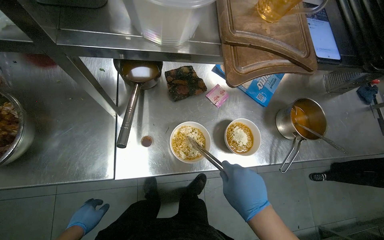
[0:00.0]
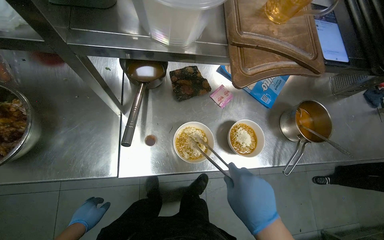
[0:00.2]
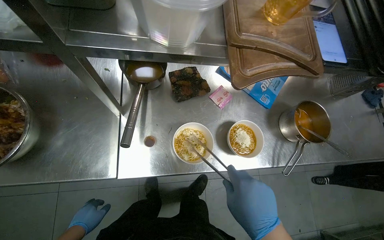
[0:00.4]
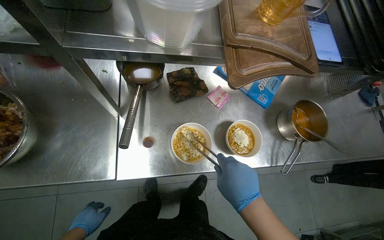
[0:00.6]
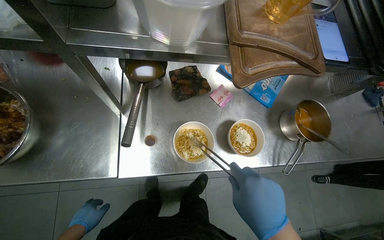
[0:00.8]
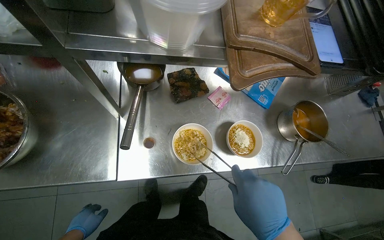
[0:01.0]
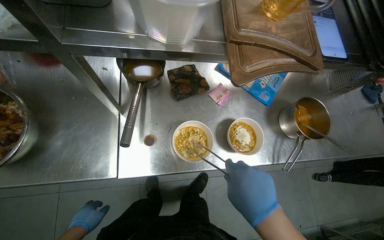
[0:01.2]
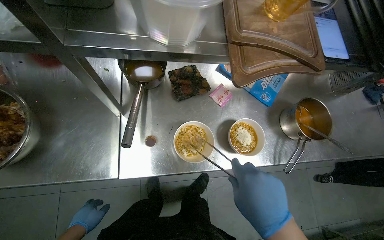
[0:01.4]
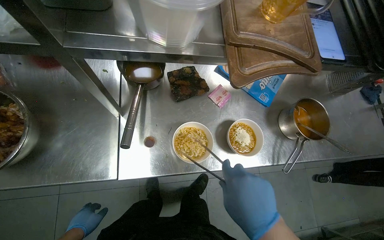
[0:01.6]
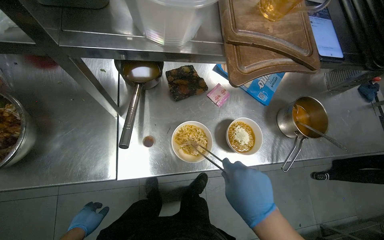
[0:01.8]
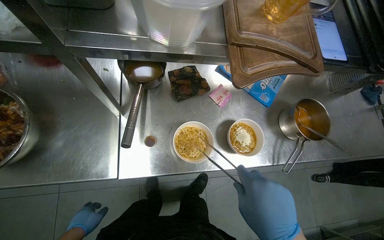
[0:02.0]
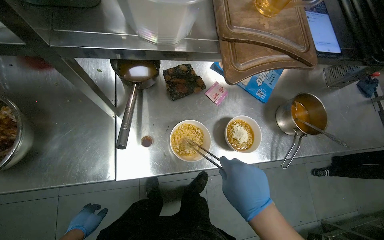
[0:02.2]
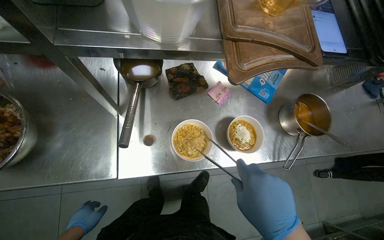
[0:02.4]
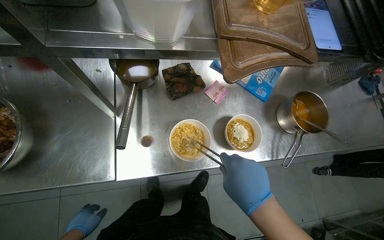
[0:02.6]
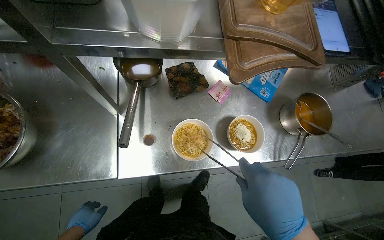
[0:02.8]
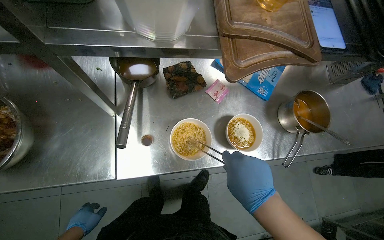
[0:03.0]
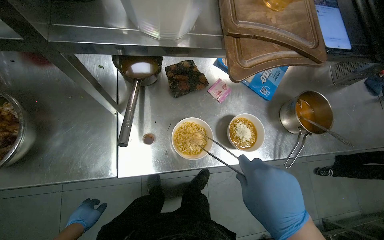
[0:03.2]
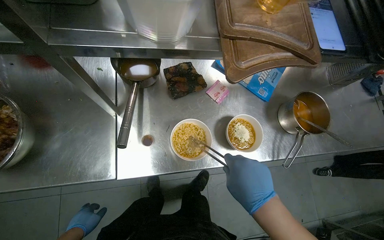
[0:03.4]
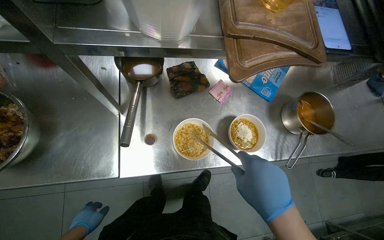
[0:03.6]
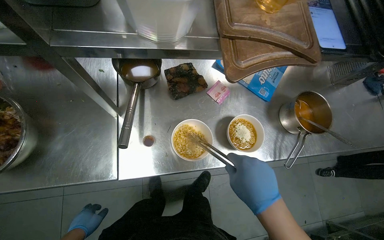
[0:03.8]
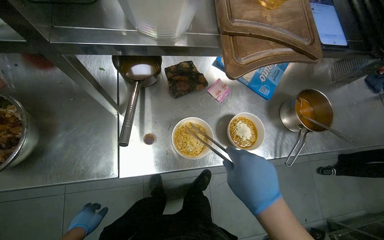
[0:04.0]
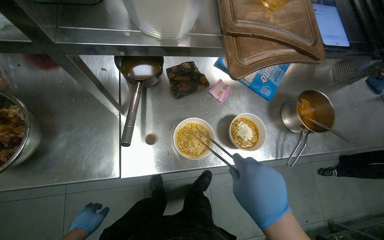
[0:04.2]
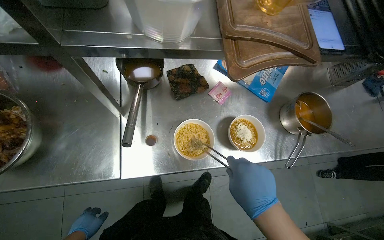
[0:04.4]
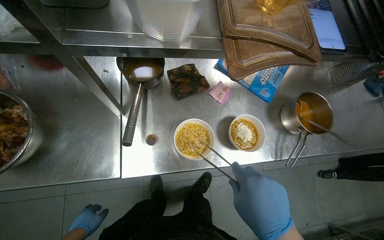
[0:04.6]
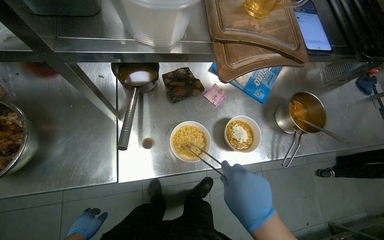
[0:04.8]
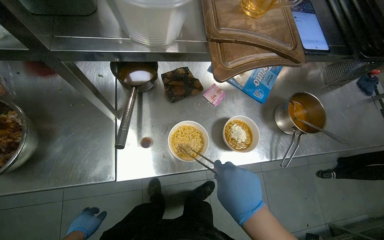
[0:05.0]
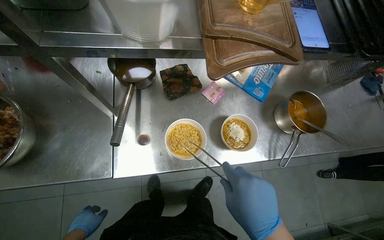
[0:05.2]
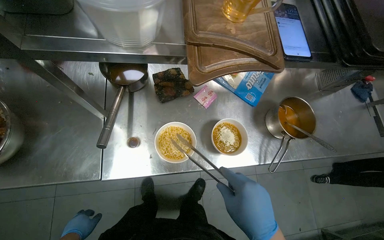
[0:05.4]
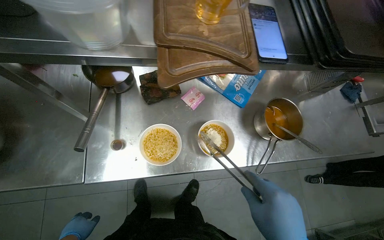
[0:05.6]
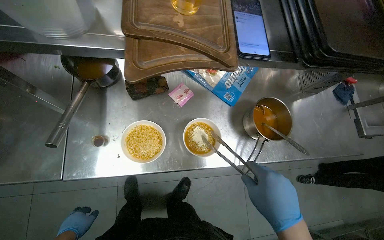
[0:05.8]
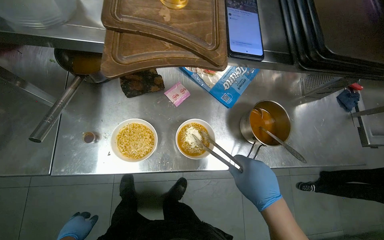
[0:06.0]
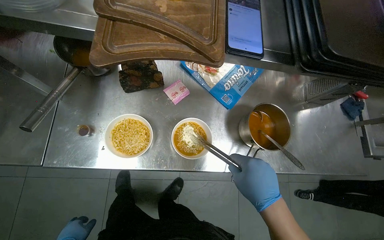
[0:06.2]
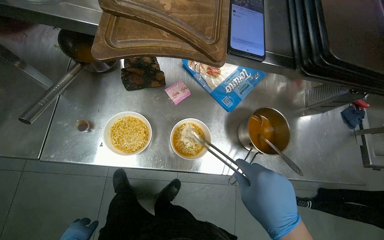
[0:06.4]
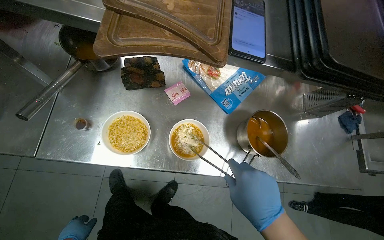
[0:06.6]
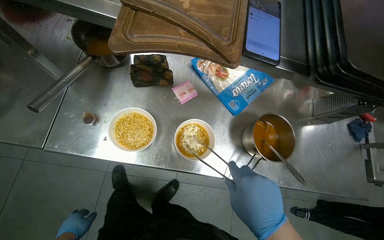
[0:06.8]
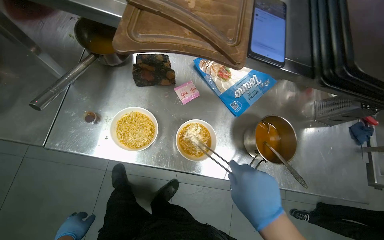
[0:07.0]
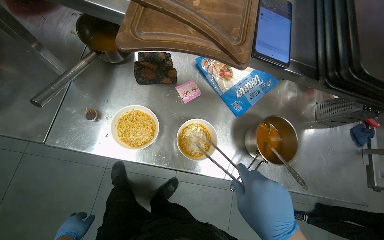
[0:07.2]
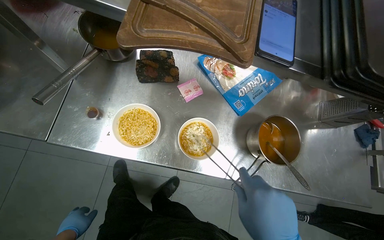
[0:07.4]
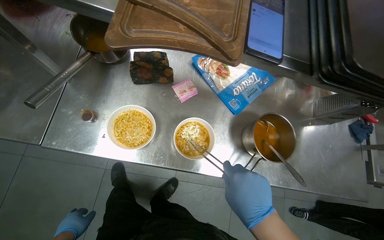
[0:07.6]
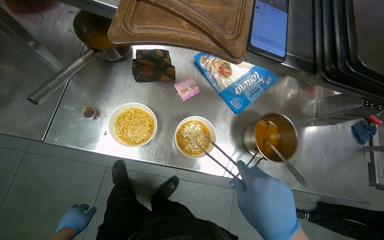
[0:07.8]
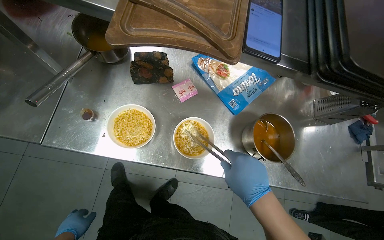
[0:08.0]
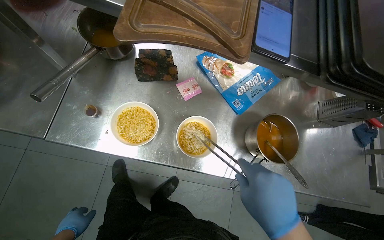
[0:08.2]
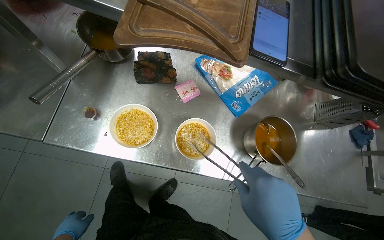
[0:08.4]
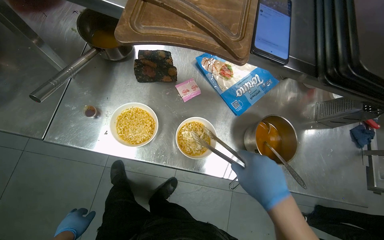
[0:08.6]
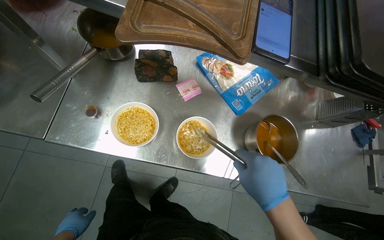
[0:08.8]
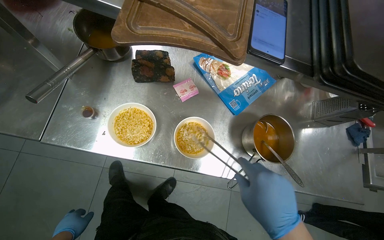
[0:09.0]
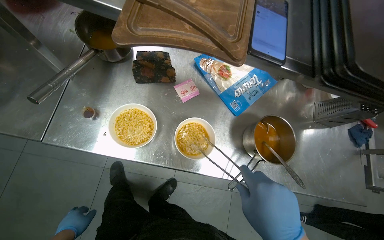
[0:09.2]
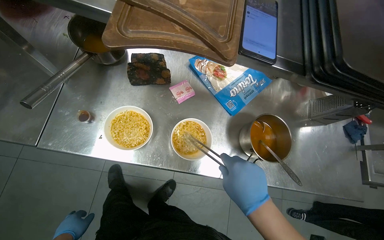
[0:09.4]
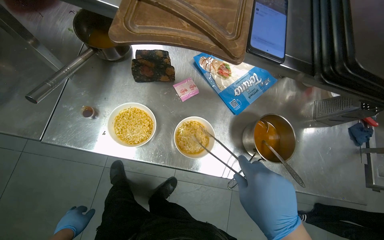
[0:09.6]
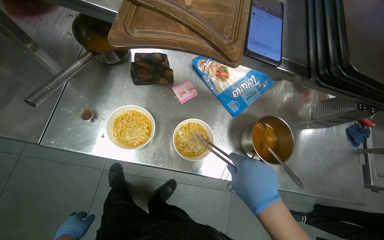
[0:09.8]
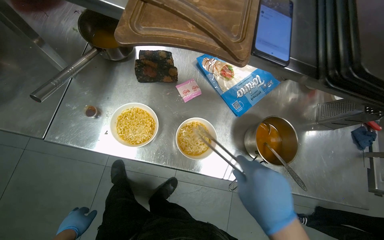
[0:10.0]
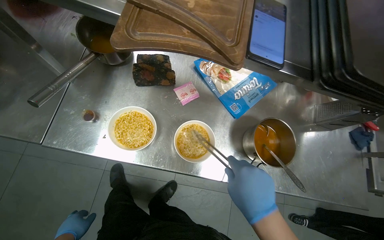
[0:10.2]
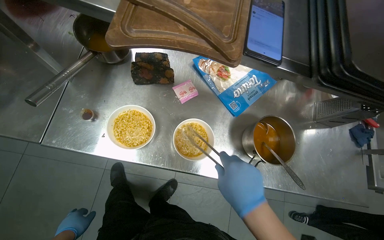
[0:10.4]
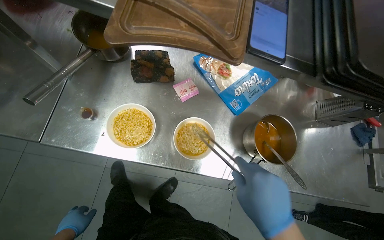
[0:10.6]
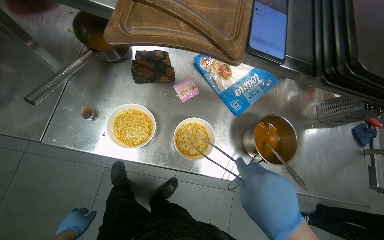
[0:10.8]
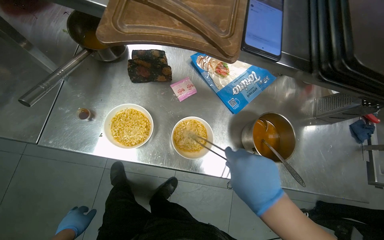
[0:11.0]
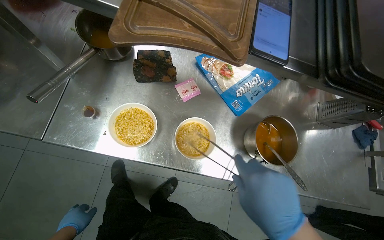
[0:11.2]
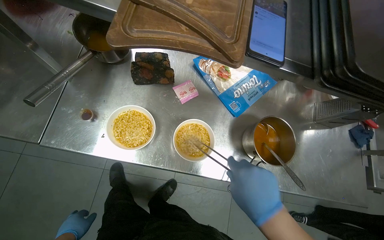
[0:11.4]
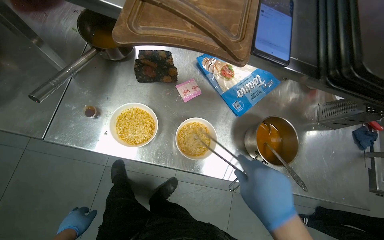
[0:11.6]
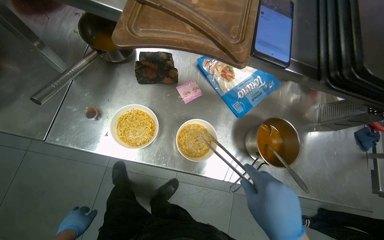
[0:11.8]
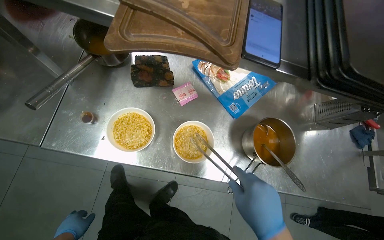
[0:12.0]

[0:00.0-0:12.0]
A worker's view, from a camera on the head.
Job: preparing food.
The whole recording: Seasoning and mixing noodle bowls. The worker adds seasoning from packets and mixes ingredients into noodle bowls.
0:00.0 to 0:04.4: The hands make small movements and keep their place.
0:10.4 to 0:12.0: The hands work in one place, with small movements.

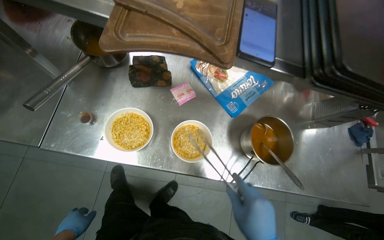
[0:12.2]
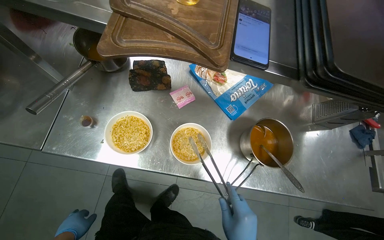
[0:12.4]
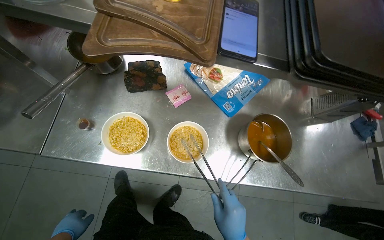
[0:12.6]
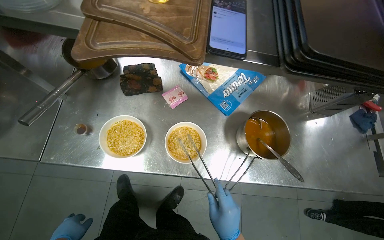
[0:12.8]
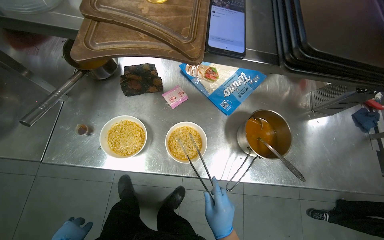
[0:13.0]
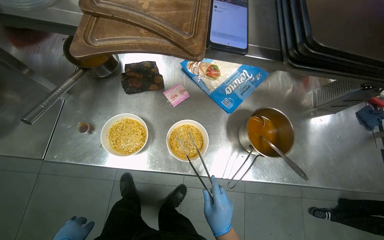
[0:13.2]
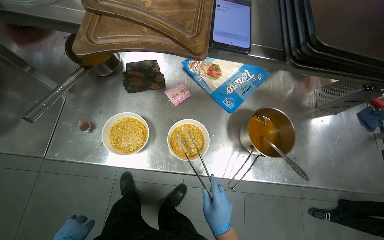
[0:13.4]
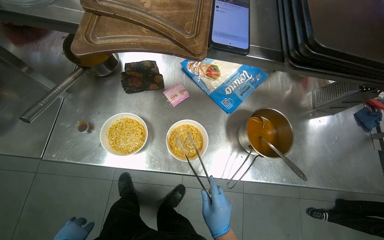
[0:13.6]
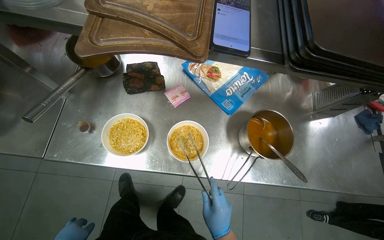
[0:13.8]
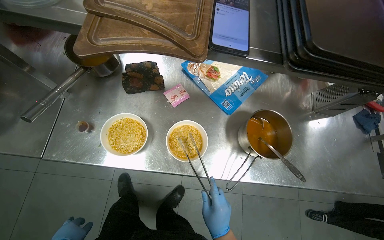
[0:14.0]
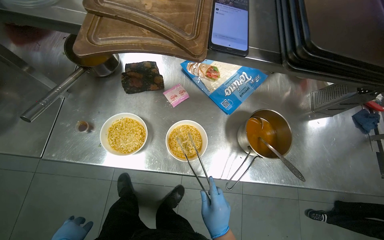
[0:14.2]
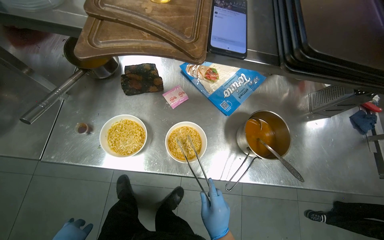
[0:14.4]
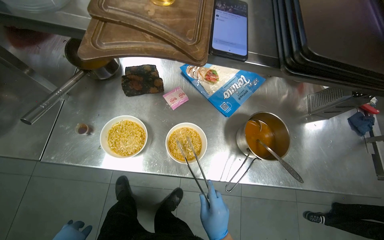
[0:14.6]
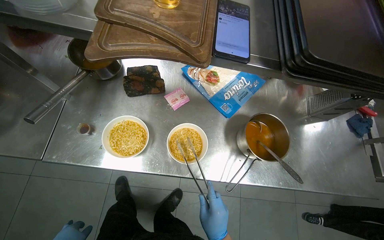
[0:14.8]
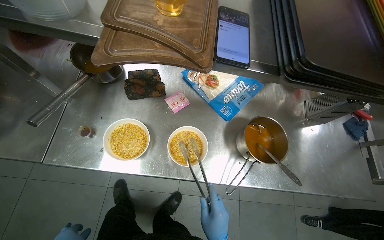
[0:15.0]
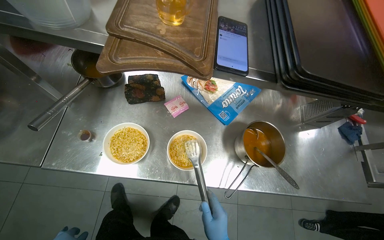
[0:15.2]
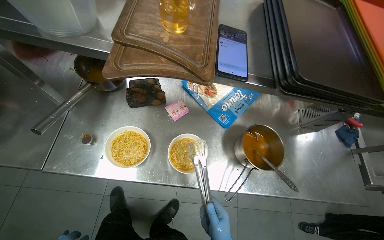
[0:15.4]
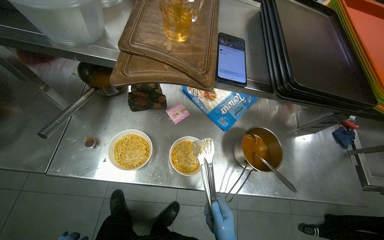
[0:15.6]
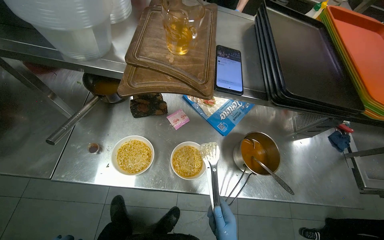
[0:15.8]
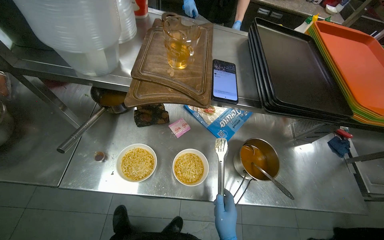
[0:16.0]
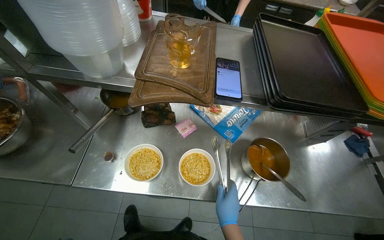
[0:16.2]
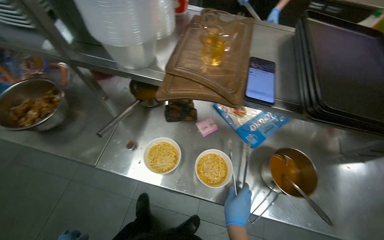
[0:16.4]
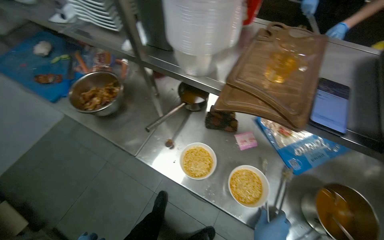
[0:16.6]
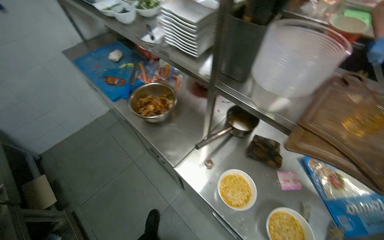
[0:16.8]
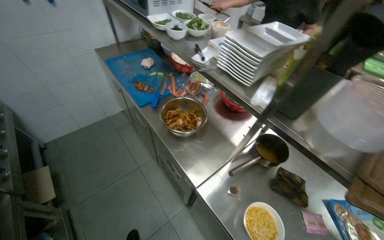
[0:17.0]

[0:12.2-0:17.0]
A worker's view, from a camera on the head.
Job: preparing food.
The whole recording: Seasoning and mixing noodle bowls. The worker adds seasoning from packets and mixes ingredients into noodle bowls.
0:15.4 to 0:17.0: The wearer's head swings approximately 45 degrees to the left. The camera pitches upward, by roughly 20 degrees.

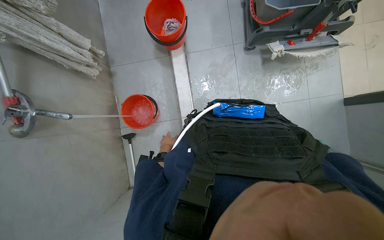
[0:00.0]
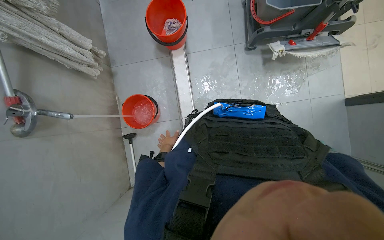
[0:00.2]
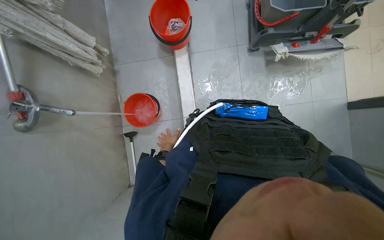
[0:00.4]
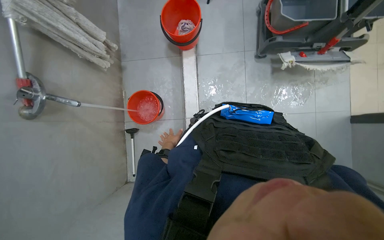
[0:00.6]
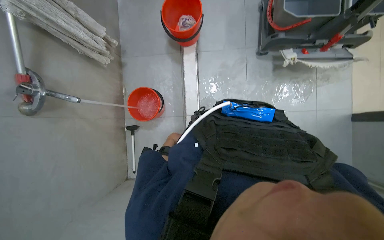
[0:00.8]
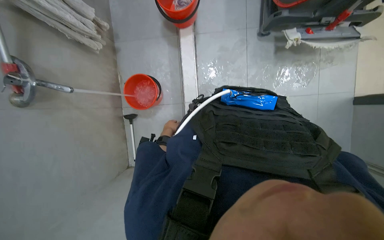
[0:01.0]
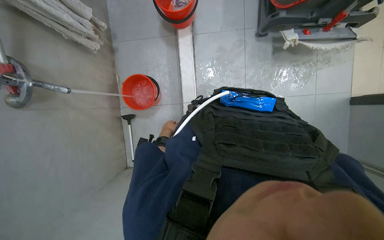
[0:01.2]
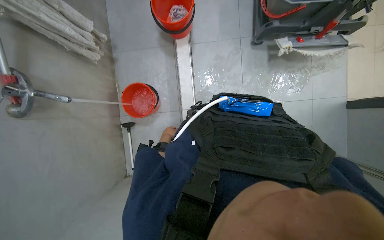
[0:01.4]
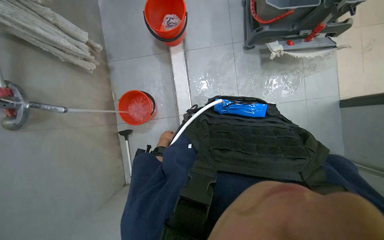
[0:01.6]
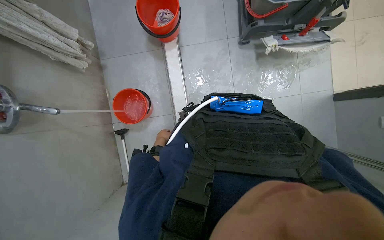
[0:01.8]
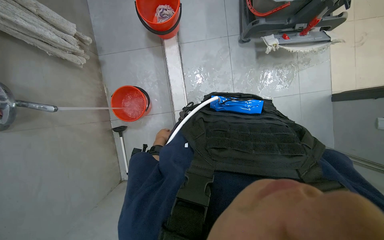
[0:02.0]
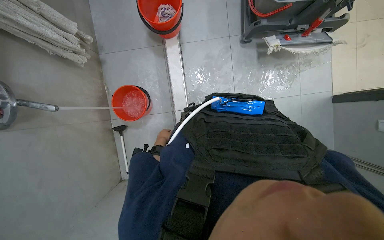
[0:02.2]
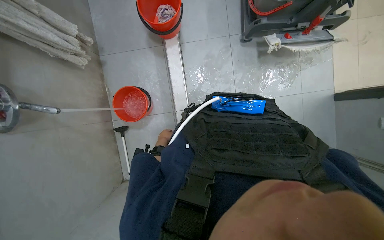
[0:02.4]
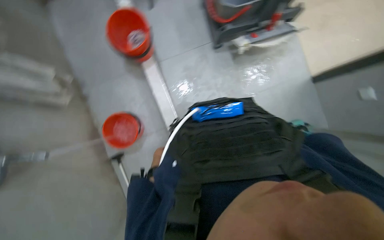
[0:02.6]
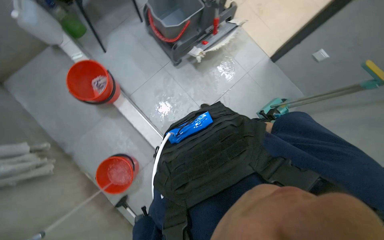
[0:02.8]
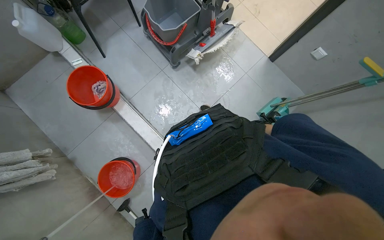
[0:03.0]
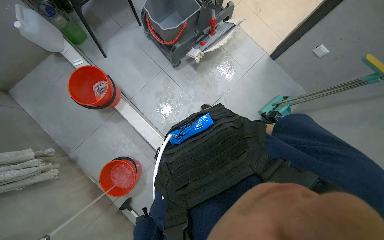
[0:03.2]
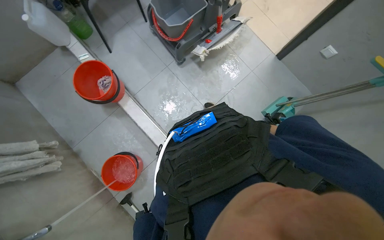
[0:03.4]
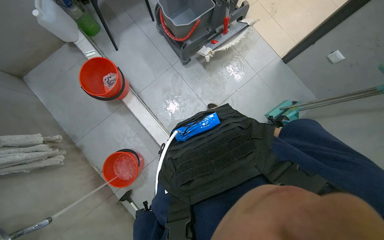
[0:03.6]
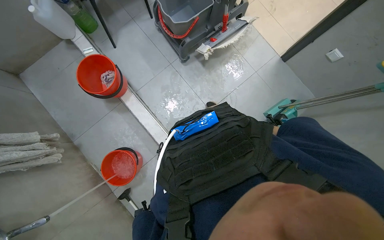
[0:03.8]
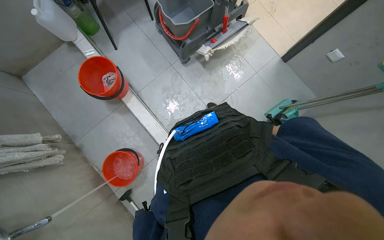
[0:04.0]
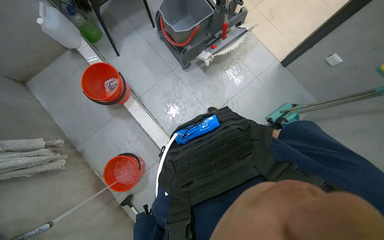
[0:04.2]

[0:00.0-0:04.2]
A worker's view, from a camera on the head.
Job: preparing cleaning supplies.
The whole recording: Preparing cleaning cart. The worker fills buckets with water and pours them into the cleaning cart.
0:00.0 to 0:01.4: The left hand reaches some 10 cm nearer to the camera, then returns.
0:01.4 to 0:02.8: Everything in view rotates approximately 40 degrees counterclockwise.
